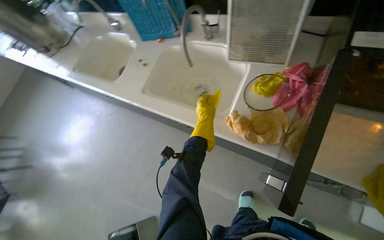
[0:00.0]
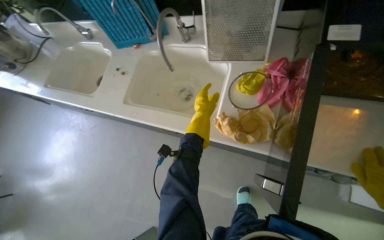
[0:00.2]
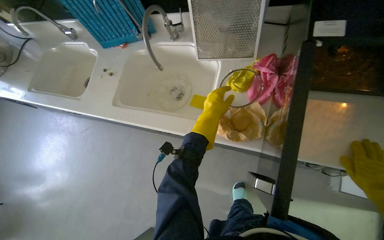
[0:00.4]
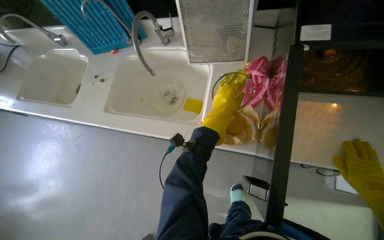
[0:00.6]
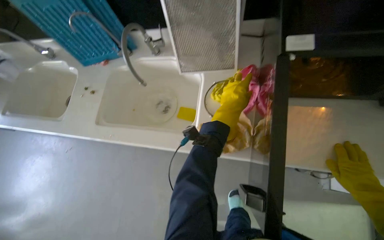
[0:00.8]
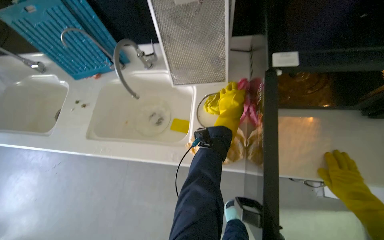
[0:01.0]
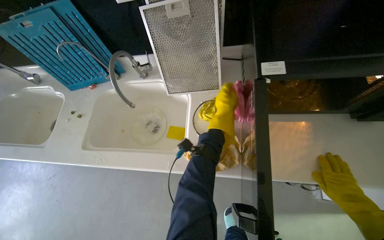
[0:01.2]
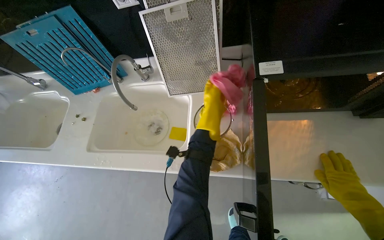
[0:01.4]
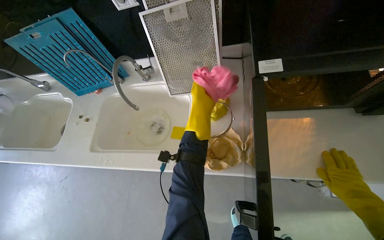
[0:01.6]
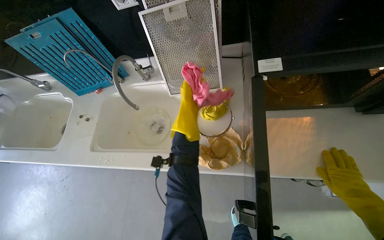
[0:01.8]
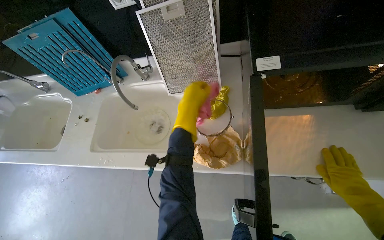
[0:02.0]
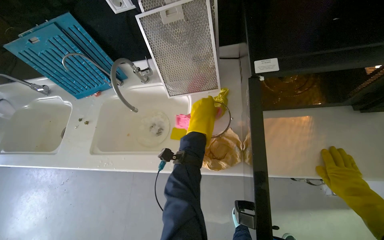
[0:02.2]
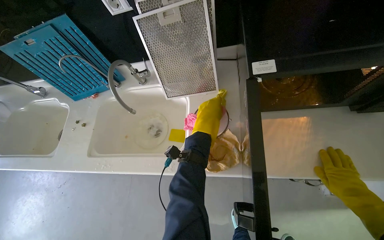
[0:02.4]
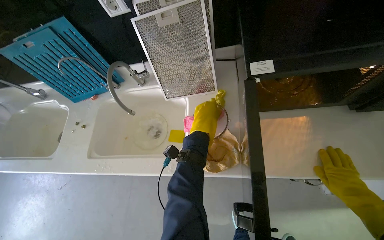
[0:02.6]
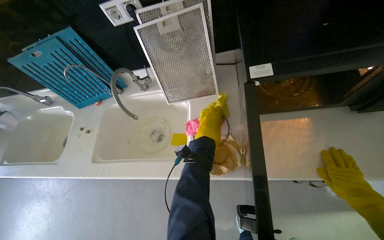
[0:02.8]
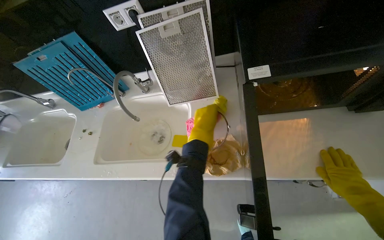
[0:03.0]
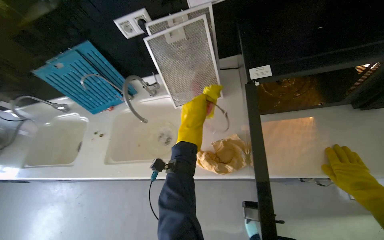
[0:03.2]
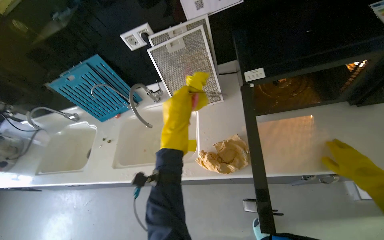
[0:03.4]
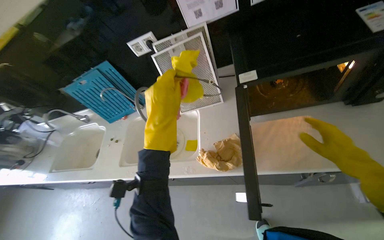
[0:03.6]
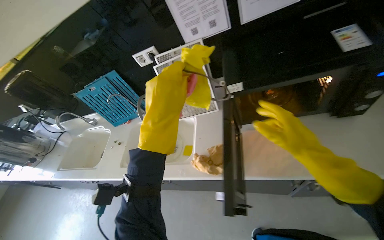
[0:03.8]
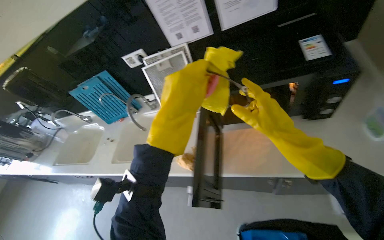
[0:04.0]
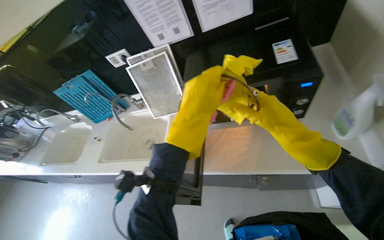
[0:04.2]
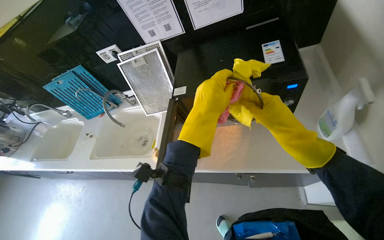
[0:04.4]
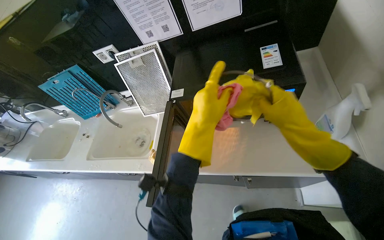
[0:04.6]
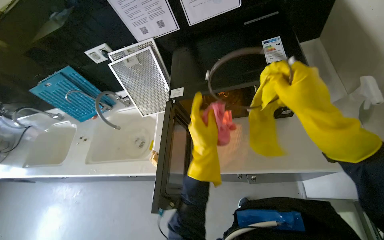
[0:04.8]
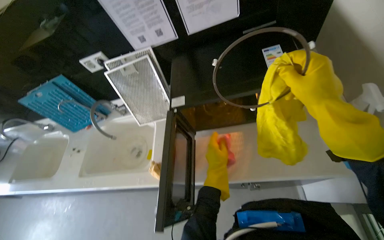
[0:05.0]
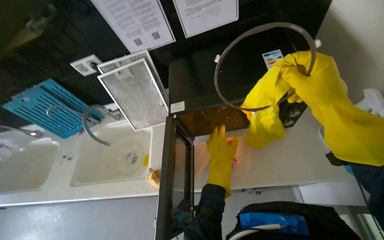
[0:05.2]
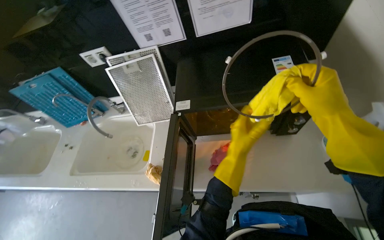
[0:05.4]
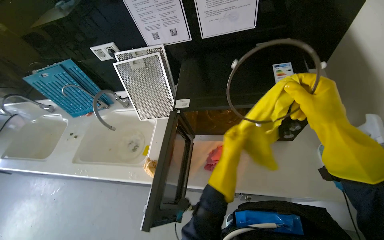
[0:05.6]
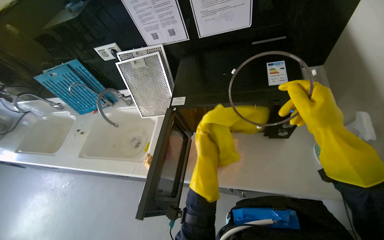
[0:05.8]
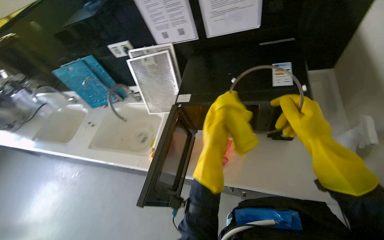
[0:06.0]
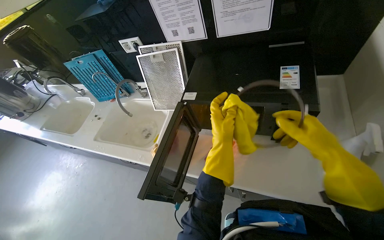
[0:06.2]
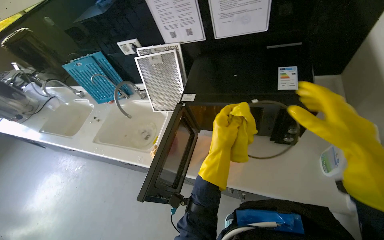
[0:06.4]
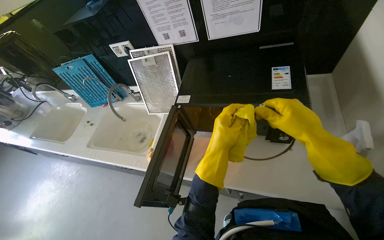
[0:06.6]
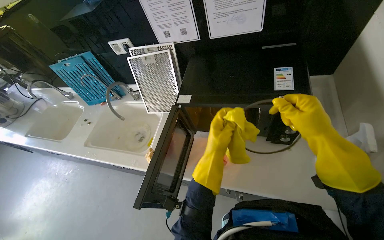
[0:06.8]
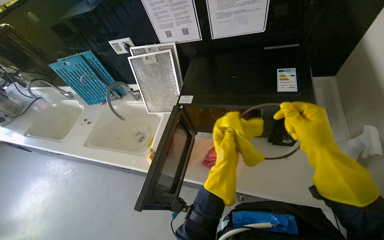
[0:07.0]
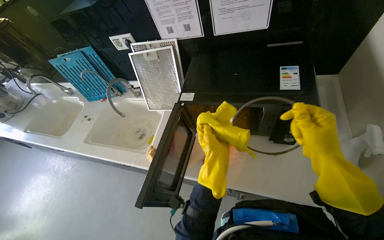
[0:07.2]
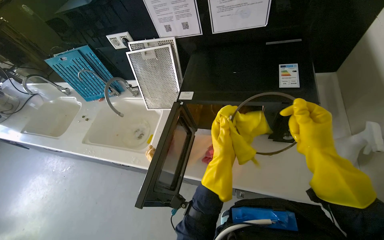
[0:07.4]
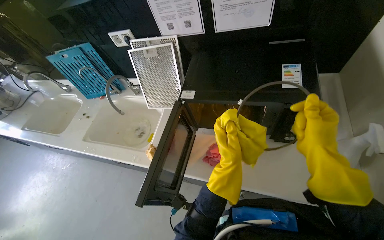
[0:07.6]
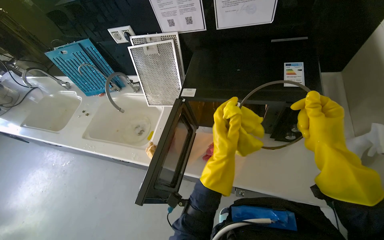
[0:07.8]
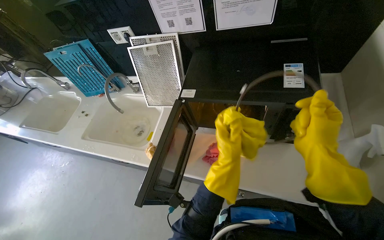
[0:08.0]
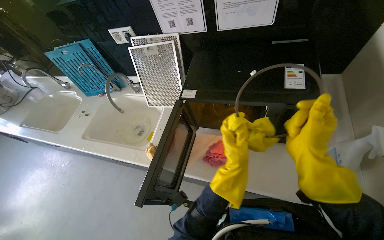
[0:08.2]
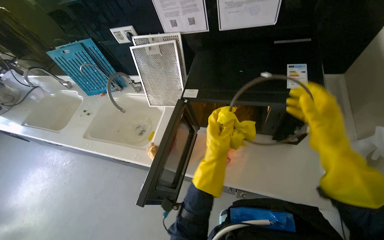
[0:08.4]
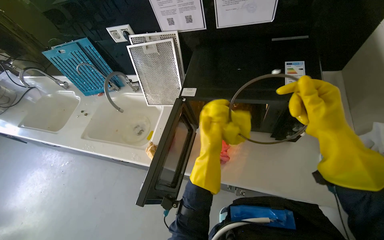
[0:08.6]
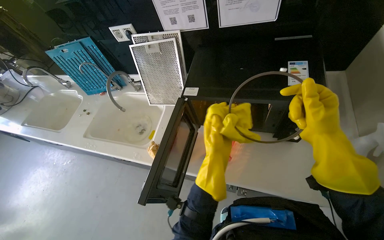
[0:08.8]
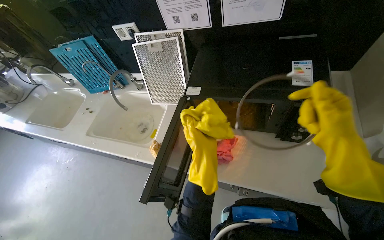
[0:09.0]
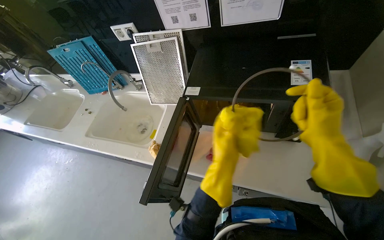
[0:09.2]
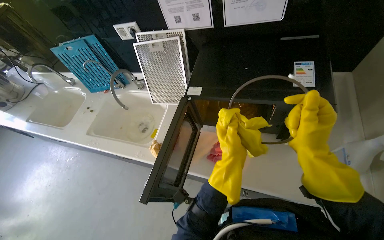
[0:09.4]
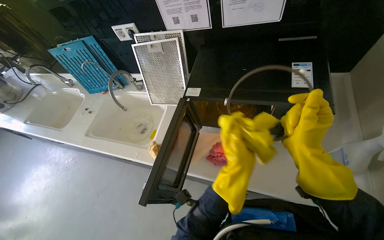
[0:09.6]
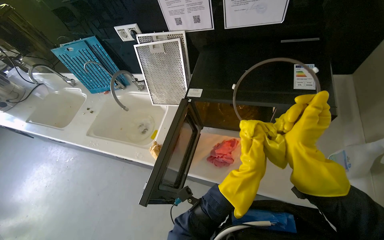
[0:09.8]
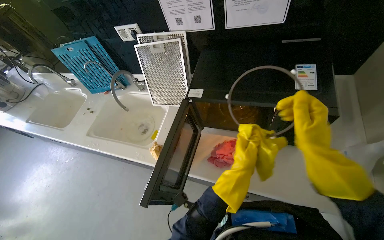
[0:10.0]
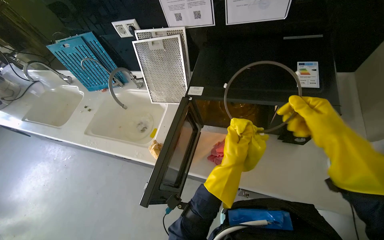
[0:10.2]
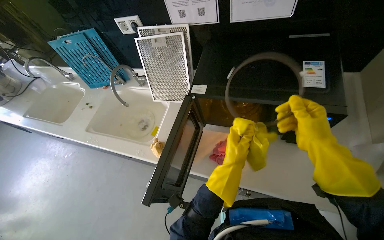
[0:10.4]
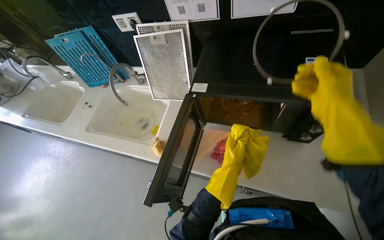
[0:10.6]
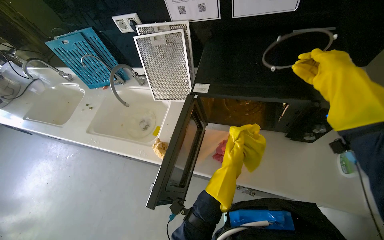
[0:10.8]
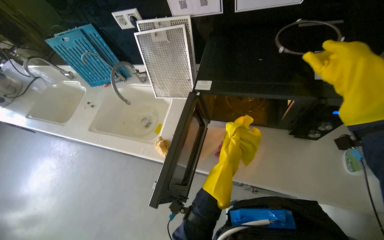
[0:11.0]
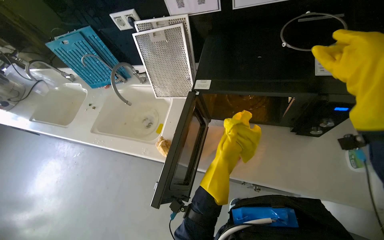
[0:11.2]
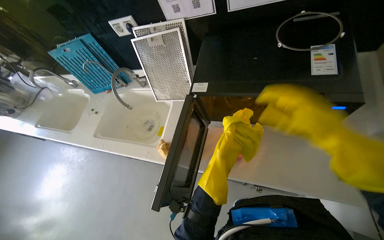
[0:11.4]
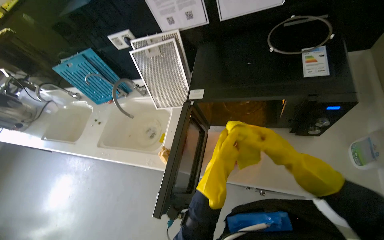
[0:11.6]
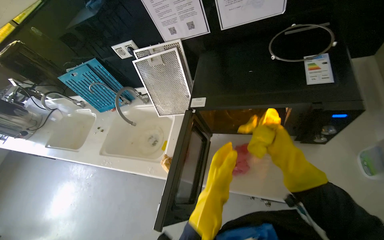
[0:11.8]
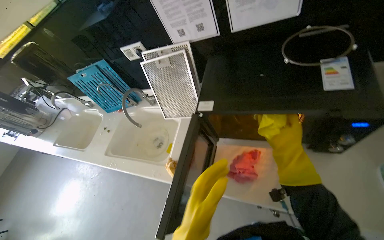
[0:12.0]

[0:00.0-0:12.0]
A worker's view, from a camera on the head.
Job: cleaning kitchen.
The whole recording: Cleaning kitchen sinks and microwave. The worker disassembles microwave parts, sprays the microwave and sinks, and scrubs the sinks.
0:00.0 to 0:01.6: The head rotates roughly 20 degrees to the right.
0:03.0 to 0:04.4: The right hand travels up the picture and nearer to the camera by roughly 25 cm, while the left hand moves nearer to the camera, roughly 30 cm.
0:06.0 to 0:07.6: The hands make small movements and keep their place.
0:07.6 to 0:09.0: The left hand travels to the left by some 10 cm.
0:09.0 to 0:10.4: The left hand heads farther from the camera, covering about 10 cm.

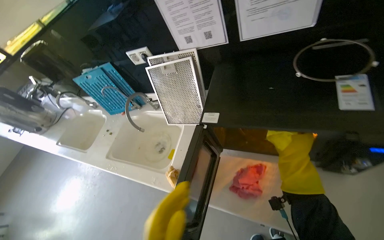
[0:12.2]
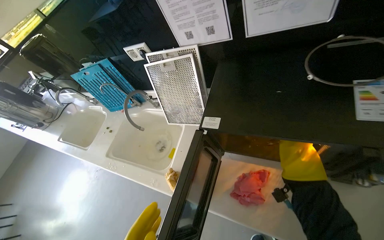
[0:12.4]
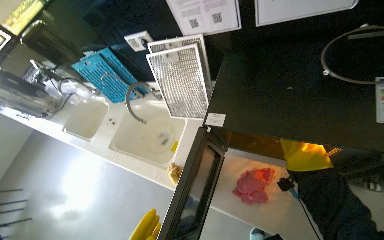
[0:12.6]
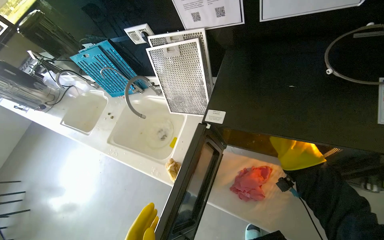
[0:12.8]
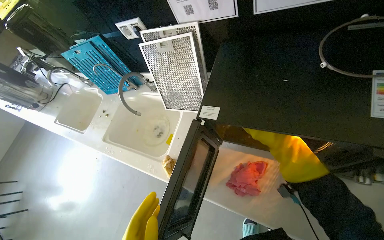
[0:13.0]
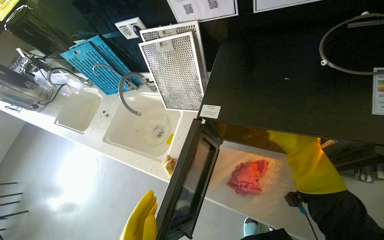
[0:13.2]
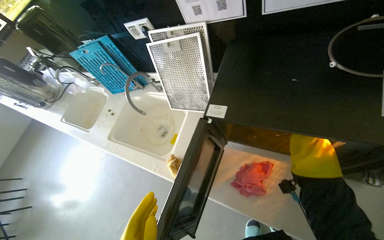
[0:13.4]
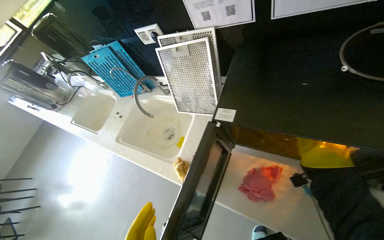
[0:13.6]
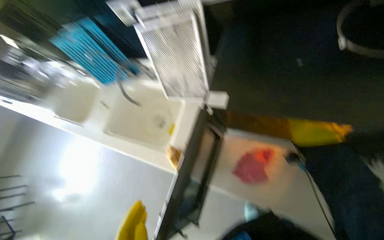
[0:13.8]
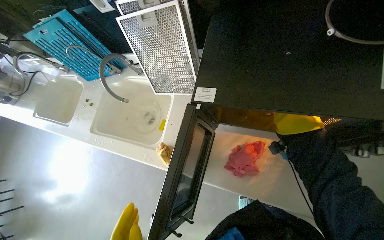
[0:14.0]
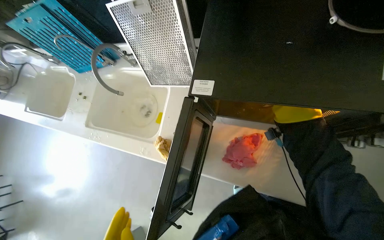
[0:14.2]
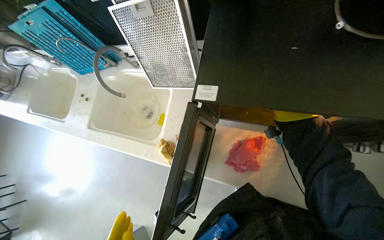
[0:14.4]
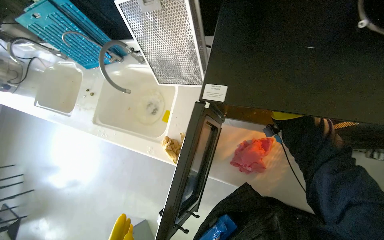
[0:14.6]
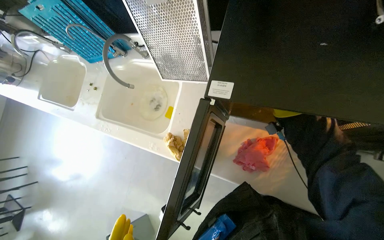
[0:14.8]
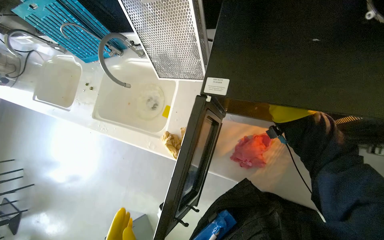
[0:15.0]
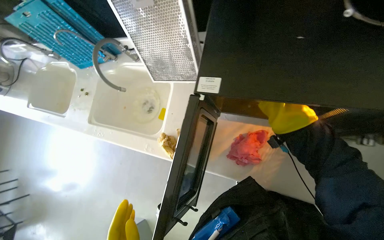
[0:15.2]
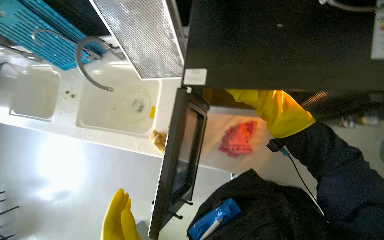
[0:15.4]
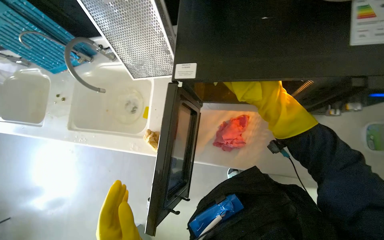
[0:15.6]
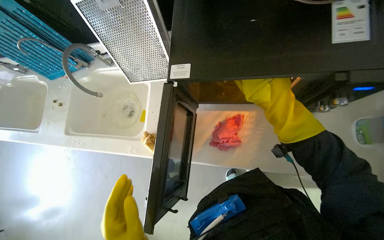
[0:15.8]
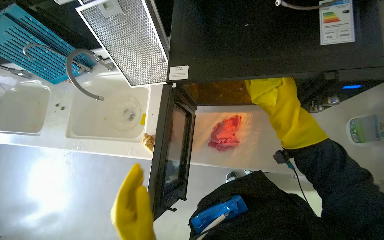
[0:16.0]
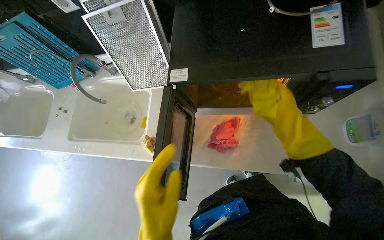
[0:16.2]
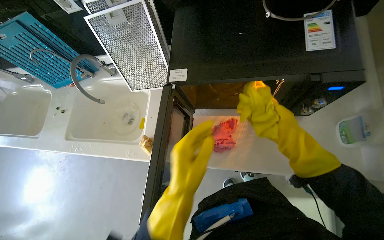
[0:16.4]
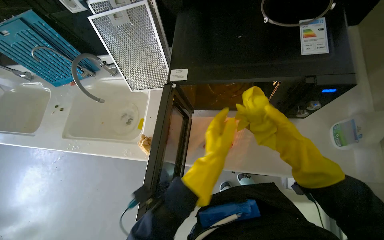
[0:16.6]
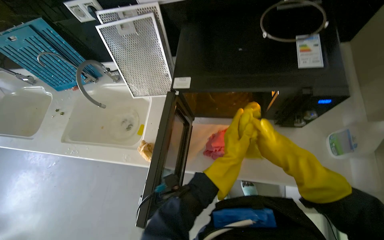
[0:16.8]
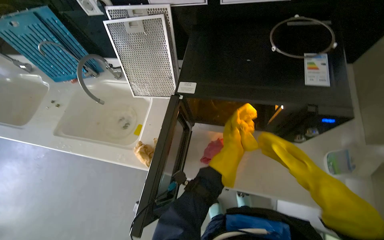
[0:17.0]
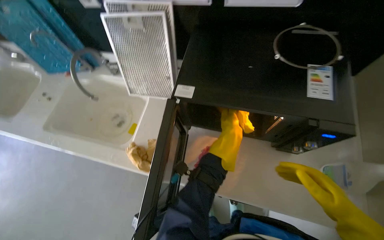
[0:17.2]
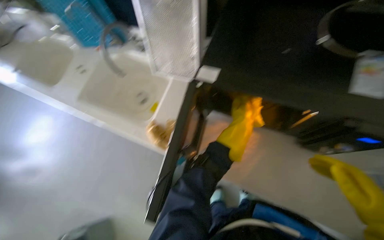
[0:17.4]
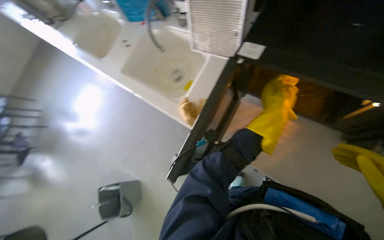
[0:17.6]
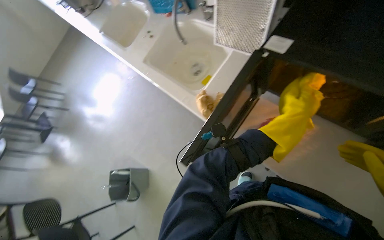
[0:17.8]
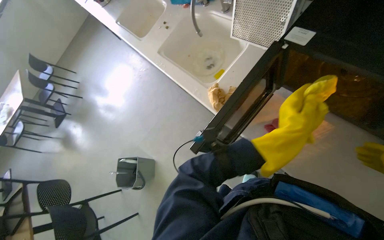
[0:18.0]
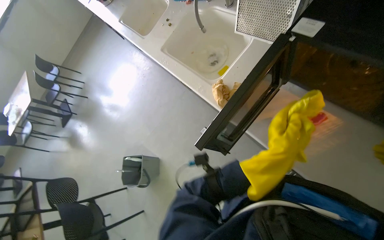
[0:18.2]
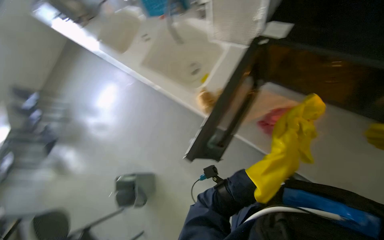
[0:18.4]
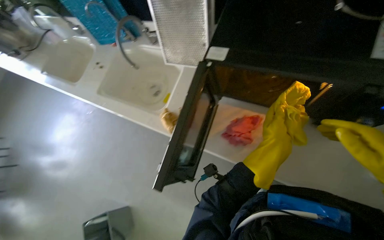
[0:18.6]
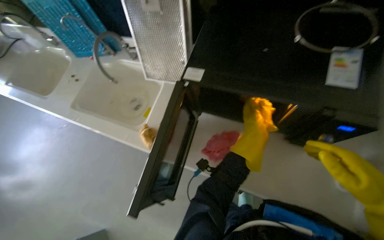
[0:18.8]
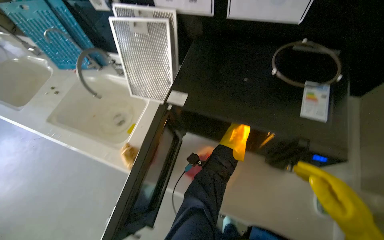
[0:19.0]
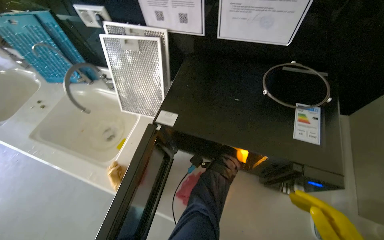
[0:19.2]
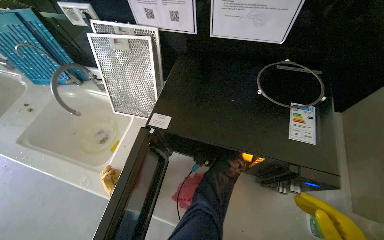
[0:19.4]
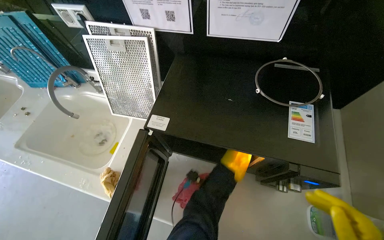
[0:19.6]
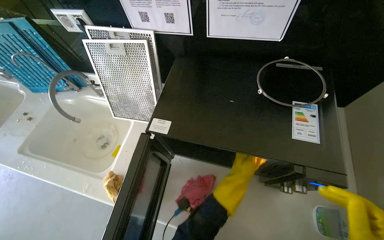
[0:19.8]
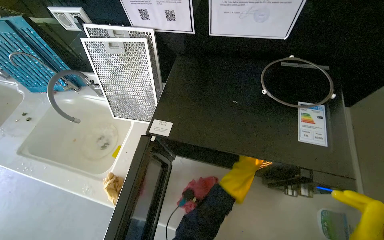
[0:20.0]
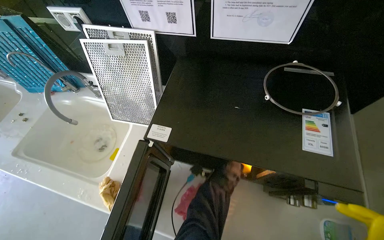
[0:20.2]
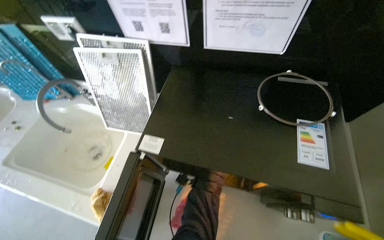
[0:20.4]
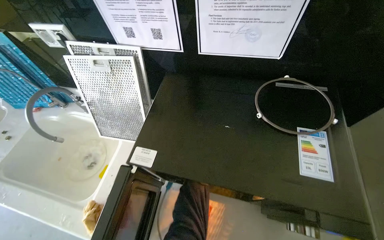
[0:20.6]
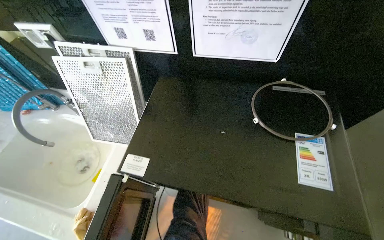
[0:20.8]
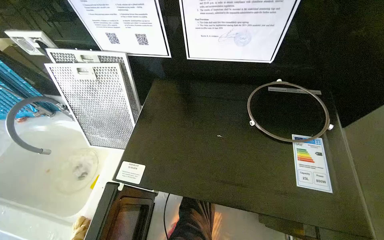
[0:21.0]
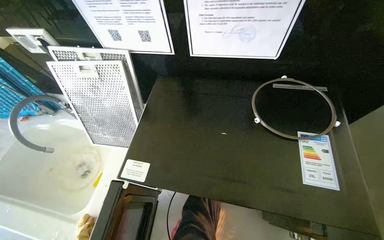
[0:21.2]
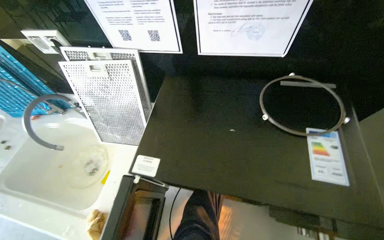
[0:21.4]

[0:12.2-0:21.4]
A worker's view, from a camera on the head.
Job: cleaning kitchen.
The whole recording: Cleaning kitchen sinks and microwave. The worker disassembles microwave parts, sprays the microwave and sinks, and scrubs the sinks.
0:12.2 to 0:13.8: The camera pitches downward, by some 15 degrees.
0:15.2 to 0:16.8: The camera pitches upward, by about 15 degrees.
0:16.8 to 0:18.4: The wearer looks some 35 degrees further to the left.
0:18.4 to 0:19.8: The head turns to the right by roughly 30 degrees. The camera pitches upward, by approximately 20 degrees.
